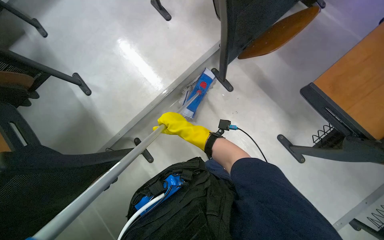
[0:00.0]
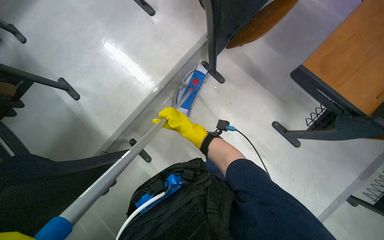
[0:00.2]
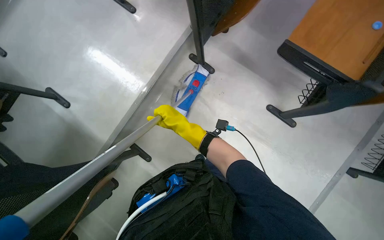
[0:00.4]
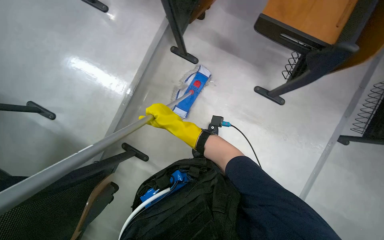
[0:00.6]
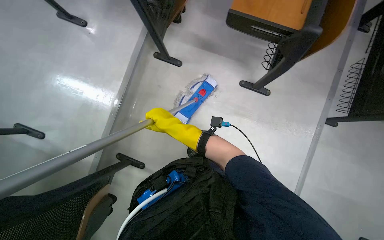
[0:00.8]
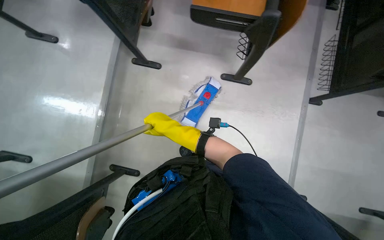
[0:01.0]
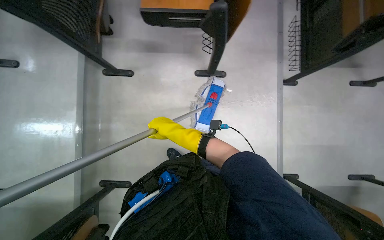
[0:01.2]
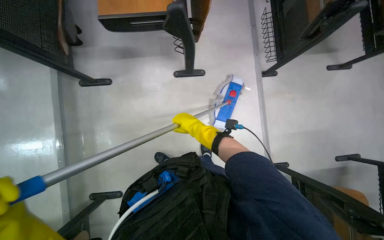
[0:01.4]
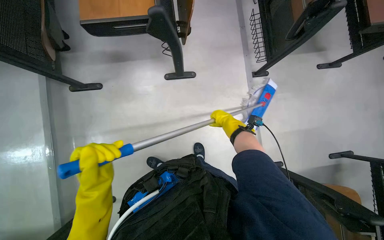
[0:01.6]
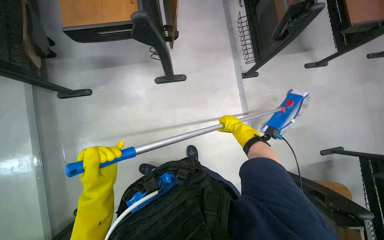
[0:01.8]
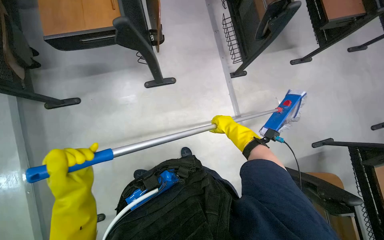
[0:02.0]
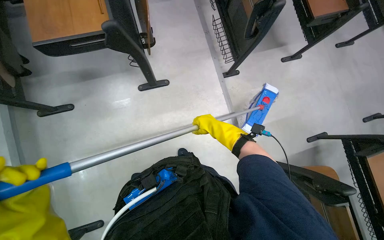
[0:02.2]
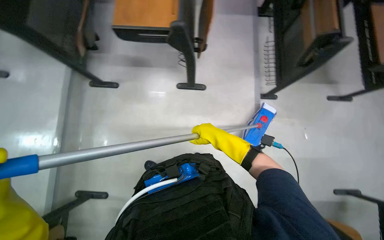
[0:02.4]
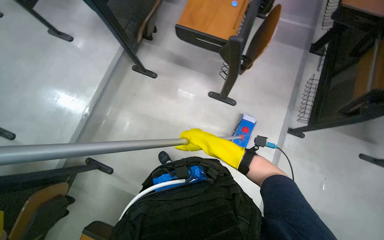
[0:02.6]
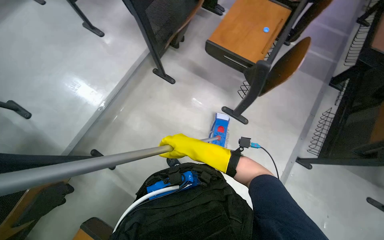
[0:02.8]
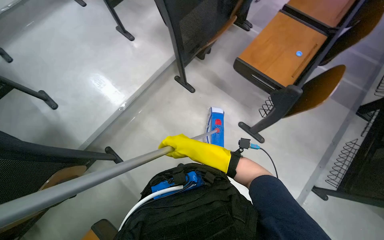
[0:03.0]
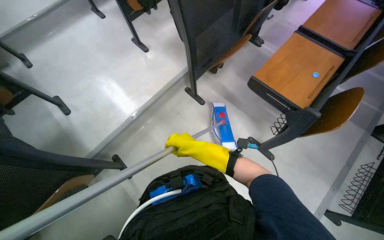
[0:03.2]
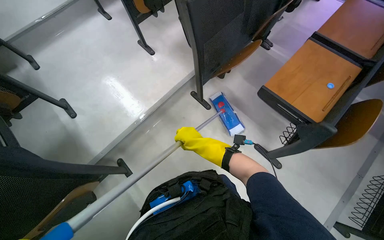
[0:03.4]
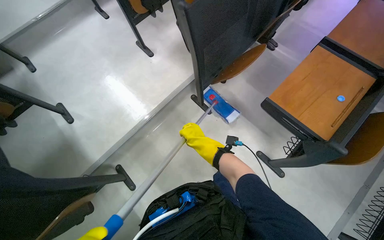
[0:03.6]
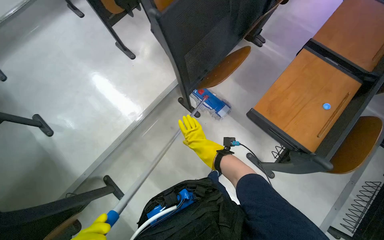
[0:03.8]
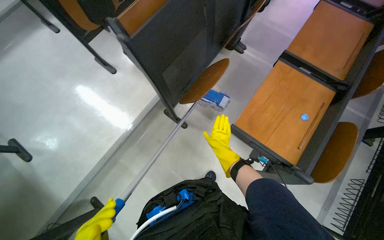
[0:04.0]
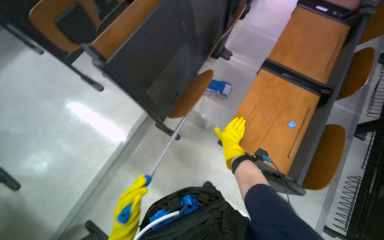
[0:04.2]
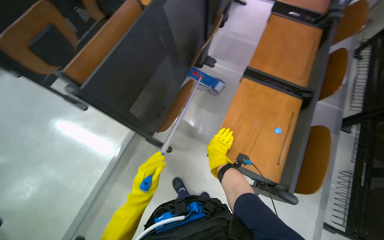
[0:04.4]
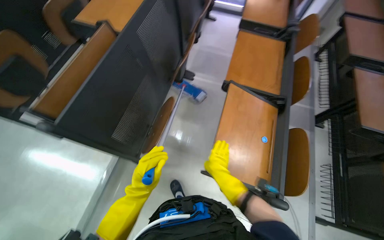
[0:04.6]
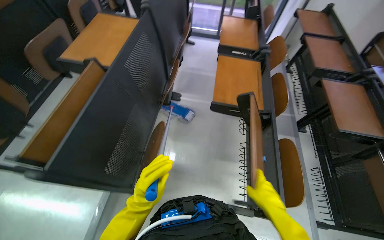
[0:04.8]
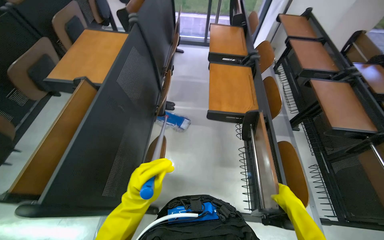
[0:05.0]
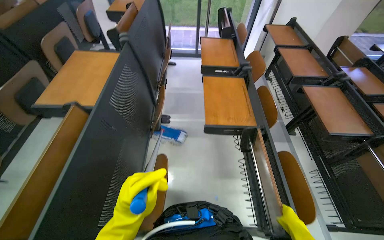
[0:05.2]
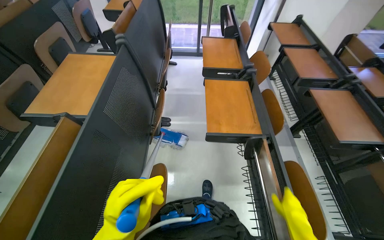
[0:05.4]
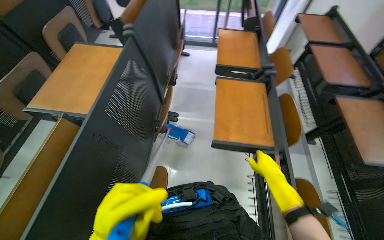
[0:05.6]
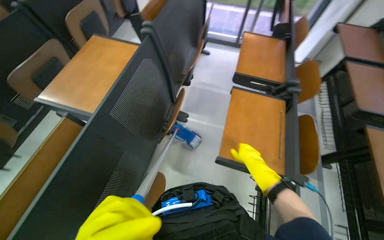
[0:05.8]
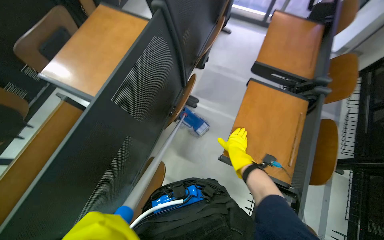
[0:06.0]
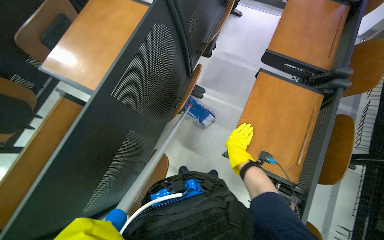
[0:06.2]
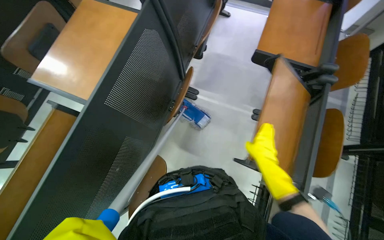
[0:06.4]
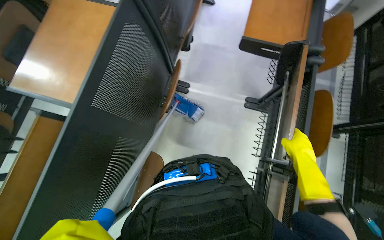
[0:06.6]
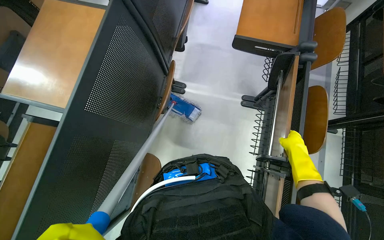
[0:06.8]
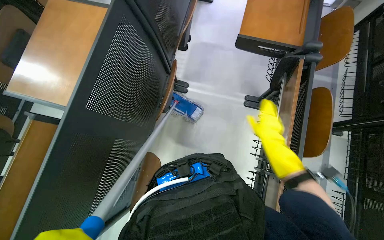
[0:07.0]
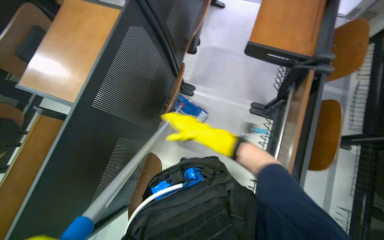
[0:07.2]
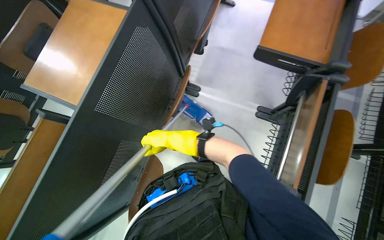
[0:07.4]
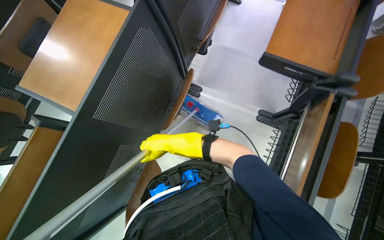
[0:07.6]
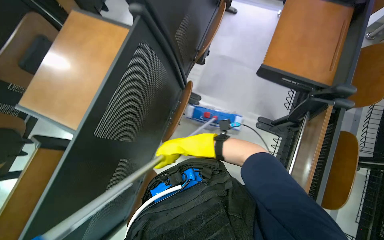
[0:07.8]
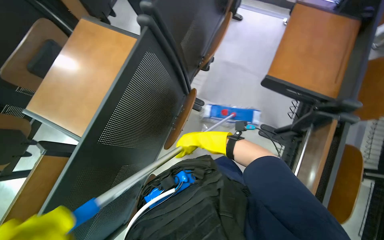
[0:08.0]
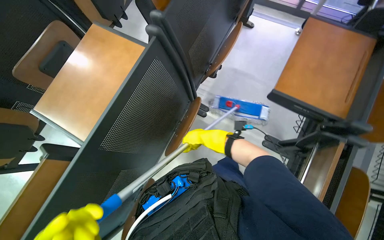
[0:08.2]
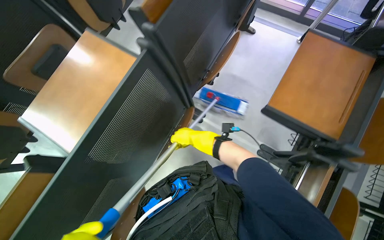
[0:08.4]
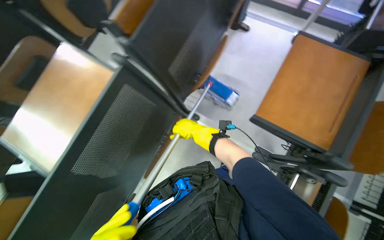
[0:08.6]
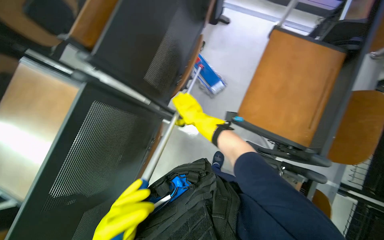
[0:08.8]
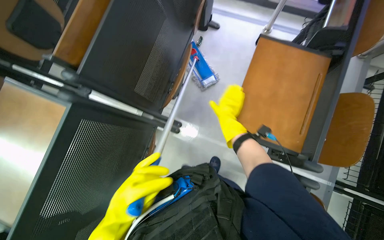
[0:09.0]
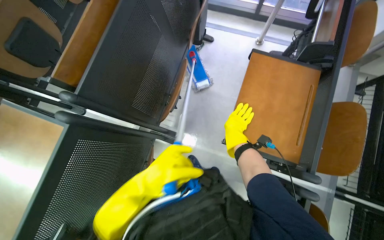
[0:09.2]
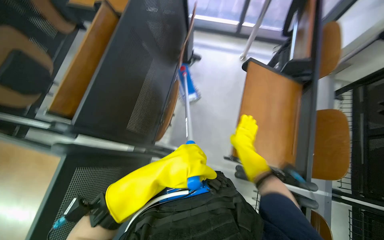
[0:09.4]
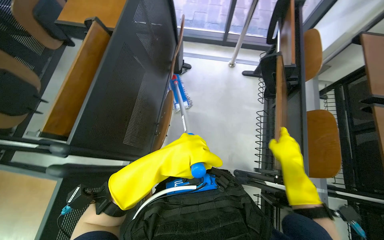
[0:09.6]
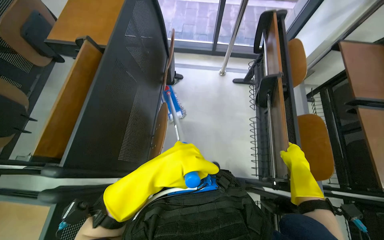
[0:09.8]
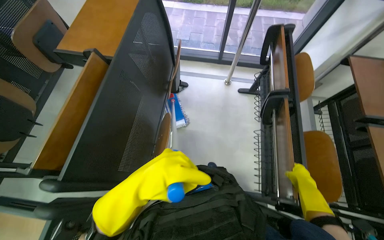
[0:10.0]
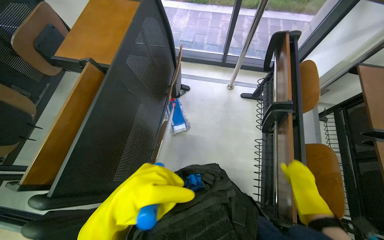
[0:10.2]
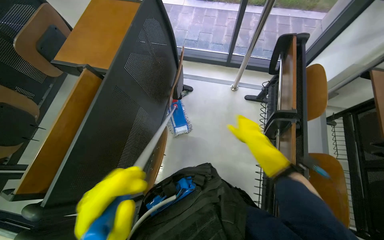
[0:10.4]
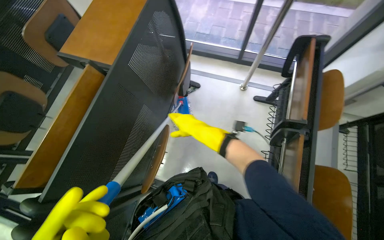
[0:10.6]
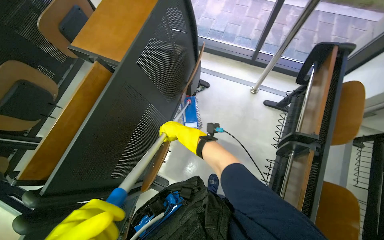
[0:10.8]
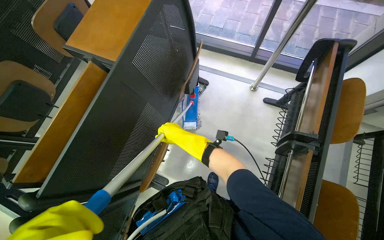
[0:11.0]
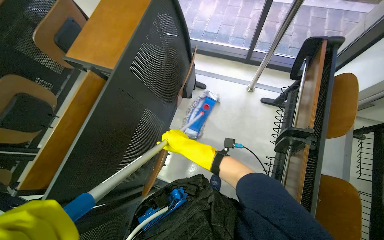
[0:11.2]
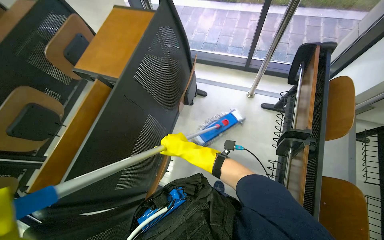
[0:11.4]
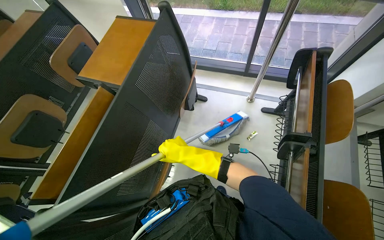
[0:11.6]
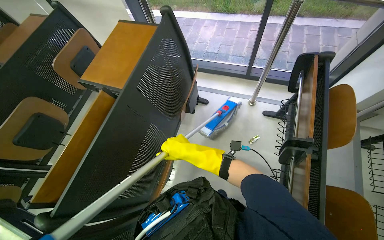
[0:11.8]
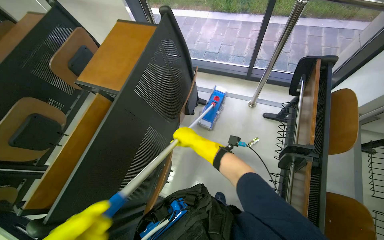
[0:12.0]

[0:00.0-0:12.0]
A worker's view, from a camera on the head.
Job: mopping floor.
The whole recording: Mopping lecture hall floor. The worker mops the floor in the lecture hall, moving between rows of desks.
0:00.0 to 0:01.6: The camera travels about 50 cm. The head rotates approximately 55 degrees to the right.
0:01.6 to 0:03.0: The head rotates approximately 50 degrees to the left. The camera pitches upward, by some 15 degrees.
0:03.0 to 0:04.4: The wearer moves approximately 60 cm.
0:04.4 to 0:06.0: The wearer moves about 60 cm.
0:06.0 to 0:07.6: The right hand is displaced to the left by approximately 25 cm.
0:07.6 to 0:09.0: The head travels some 50 cm.
0:09.0 to 0:10.4: The view tilts roughly 15 degrees upward. The right hand goes to the right and returns, roughly 30 cm each way.
0:10.4 to 0:12.0: The right hand heads to the left and farther from the camera, covering roughly 20 cm.

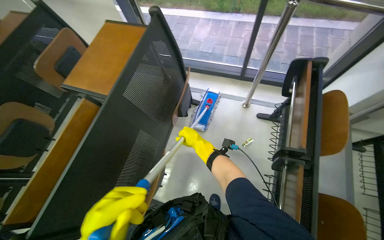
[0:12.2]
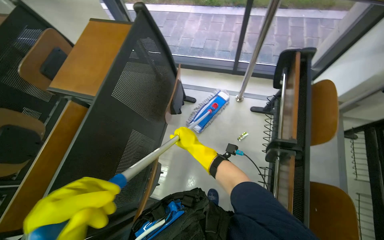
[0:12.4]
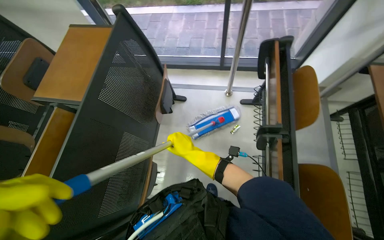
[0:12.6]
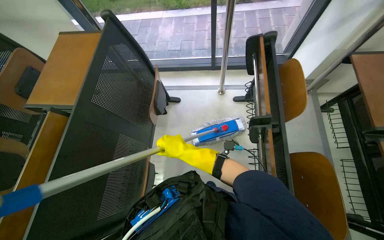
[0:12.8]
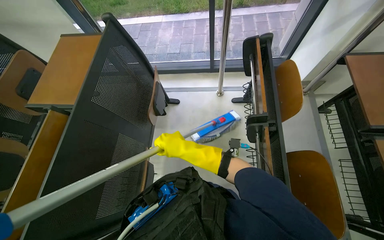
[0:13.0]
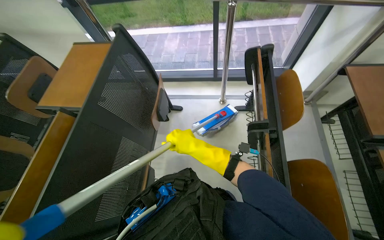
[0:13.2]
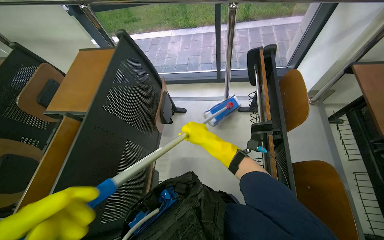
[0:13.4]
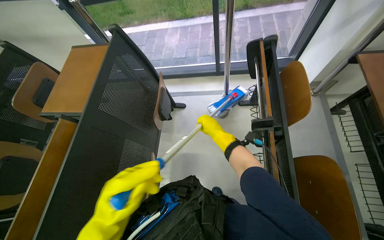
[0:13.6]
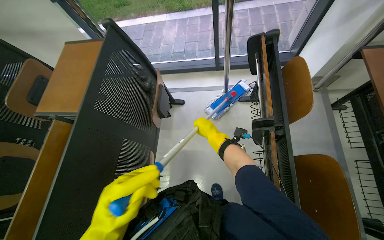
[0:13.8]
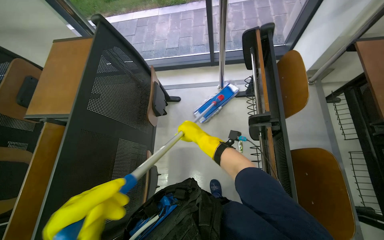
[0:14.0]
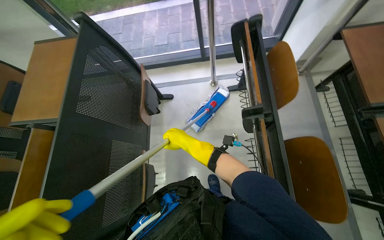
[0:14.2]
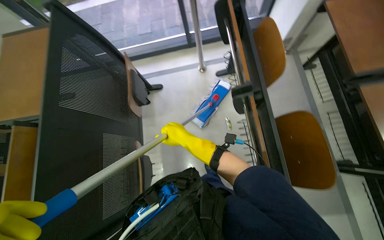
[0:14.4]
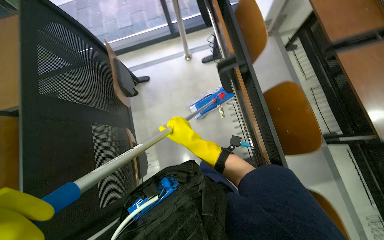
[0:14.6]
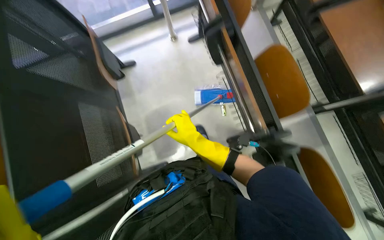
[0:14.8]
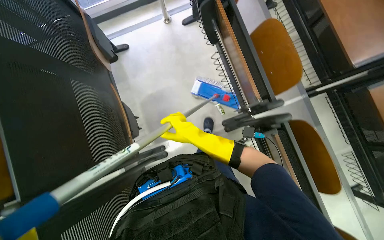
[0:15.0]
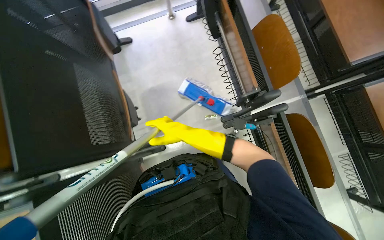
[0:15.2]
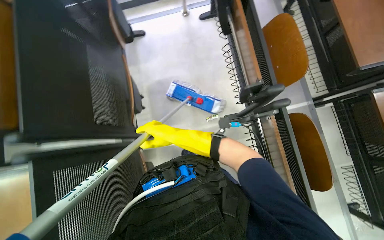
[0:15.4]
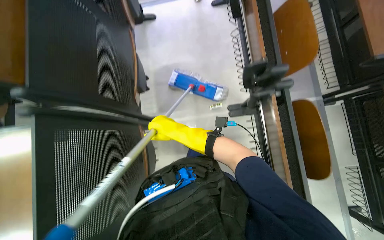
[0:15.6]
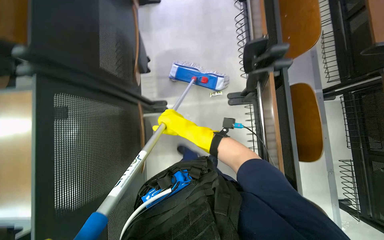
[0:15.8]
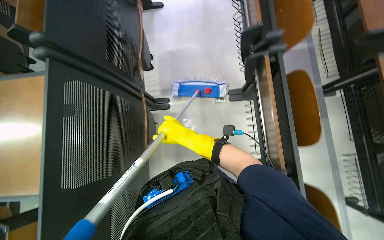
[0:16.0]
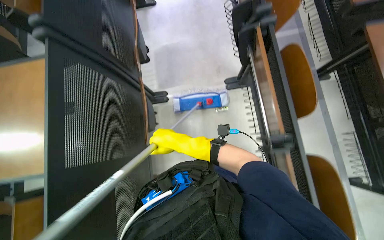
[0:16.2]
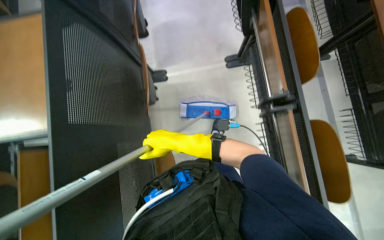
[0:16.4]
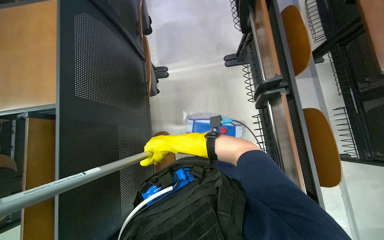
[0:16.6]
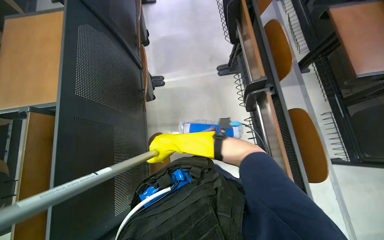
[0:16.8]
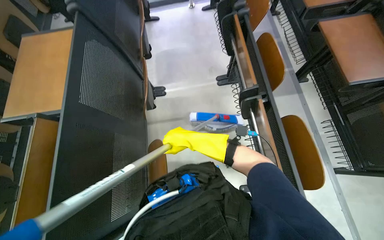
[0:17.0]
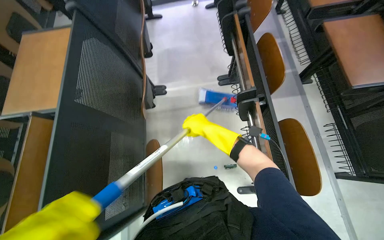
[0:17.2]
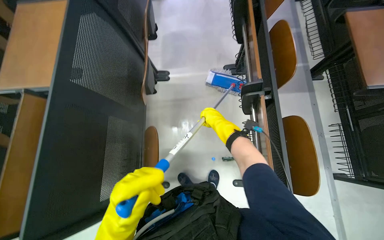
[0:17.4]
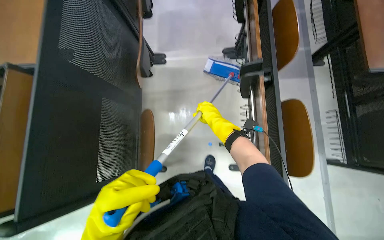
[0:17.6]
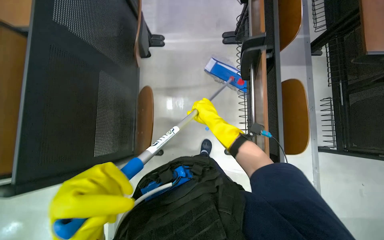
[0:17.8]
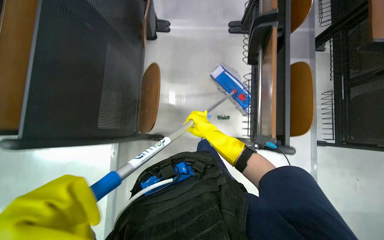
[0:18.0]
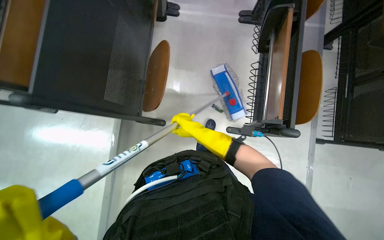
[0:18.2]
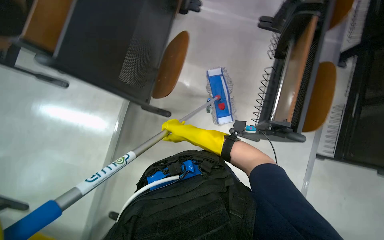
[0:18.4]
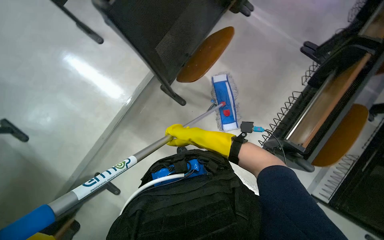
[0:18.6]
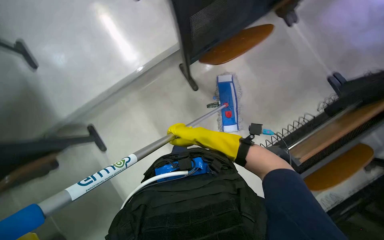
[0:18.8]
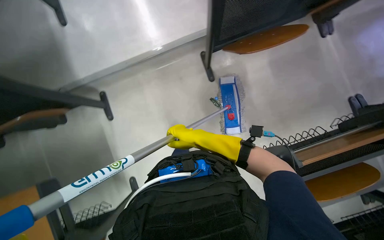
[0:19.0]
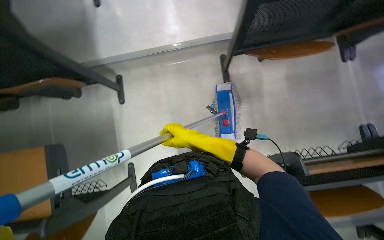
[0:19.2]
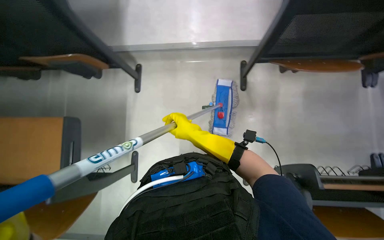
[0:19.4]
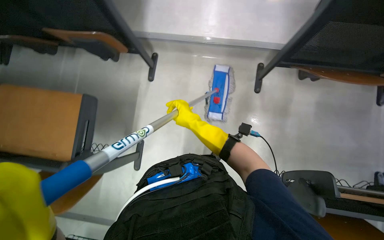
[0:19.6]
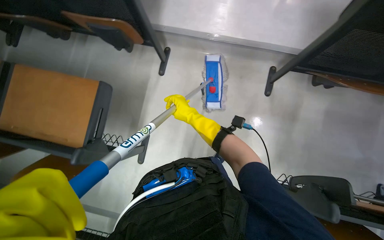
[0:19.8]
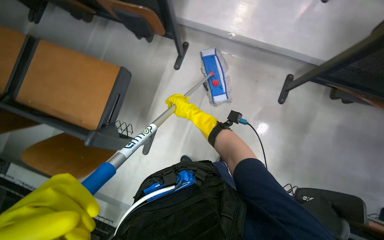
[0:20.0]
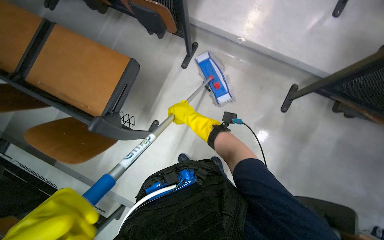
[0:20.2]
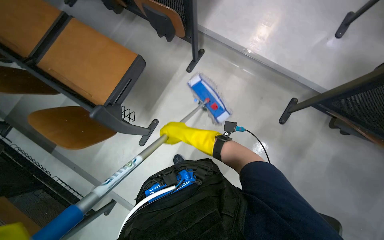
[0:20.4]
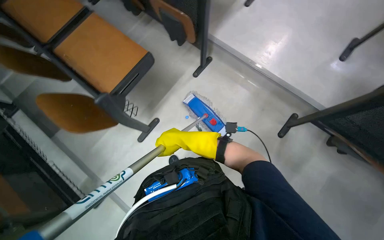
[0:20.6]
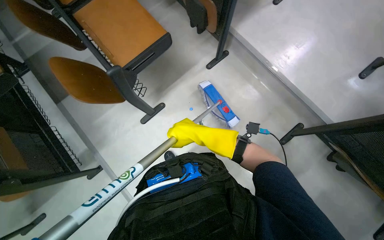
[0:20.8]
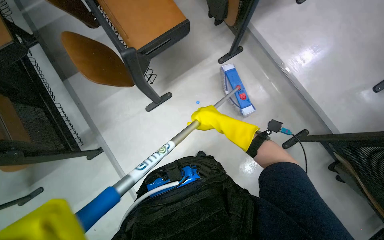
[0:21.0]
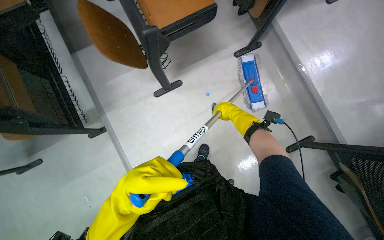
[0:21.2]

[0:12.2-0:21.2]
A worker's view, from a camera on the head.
Job: mopping floor.
The whole recording: Mopping lecture hall floor. The worker mops the floor in the lecture hall, moving between rows of desks.
0:12.2 to 0:13.8: The right hand moves approximately 20 cm nearer to the camera and comes back.
0:13.8 to 0:15.2: The wearer looks some 25 degrees further to the right. The camera pitches downward, by some 15 degrees.
0:15.2 to 0:16.6: The camera travels roughly 70 cm.
0:18.2 to 0:19.8: The wearer moves about 40 cm. The scene turns roughly 90 degrees clockwise in the picture.
0:19.8 to 0:21.2: Everything in view rotates some 50 degrees clockwise.
